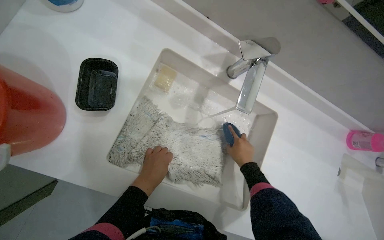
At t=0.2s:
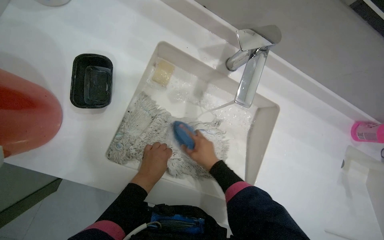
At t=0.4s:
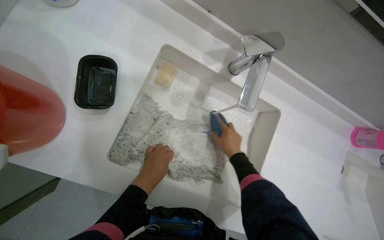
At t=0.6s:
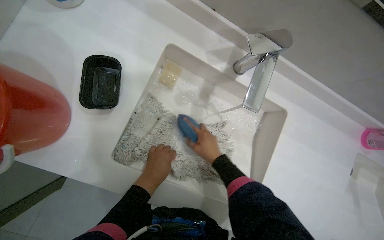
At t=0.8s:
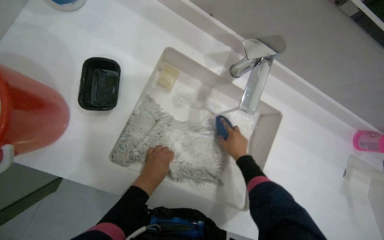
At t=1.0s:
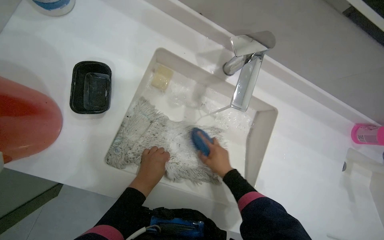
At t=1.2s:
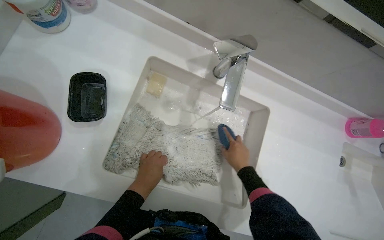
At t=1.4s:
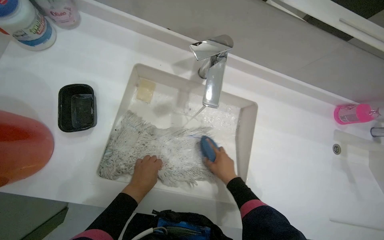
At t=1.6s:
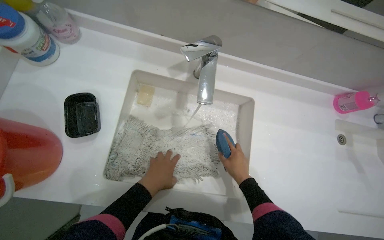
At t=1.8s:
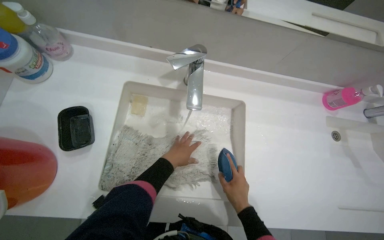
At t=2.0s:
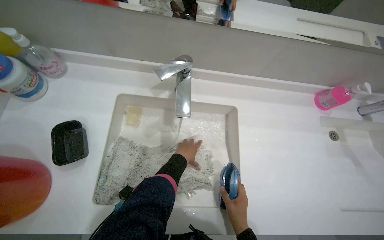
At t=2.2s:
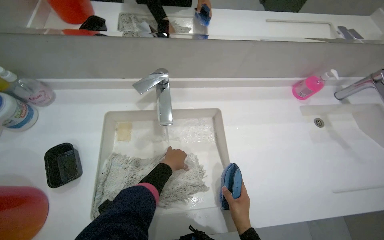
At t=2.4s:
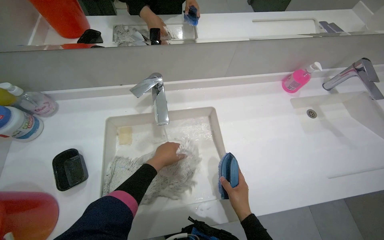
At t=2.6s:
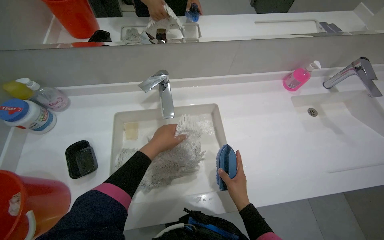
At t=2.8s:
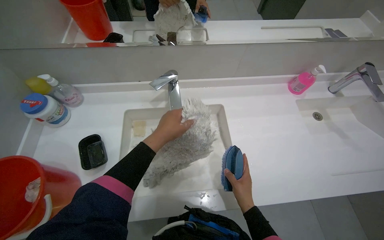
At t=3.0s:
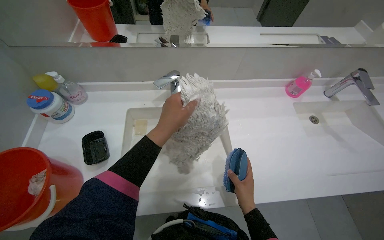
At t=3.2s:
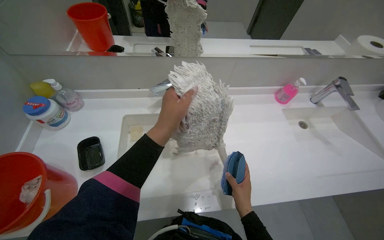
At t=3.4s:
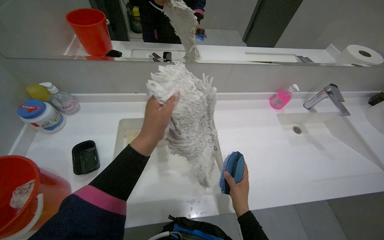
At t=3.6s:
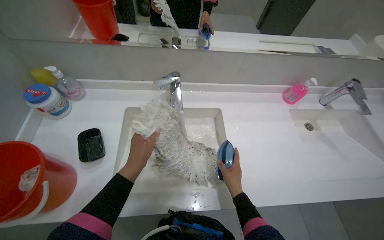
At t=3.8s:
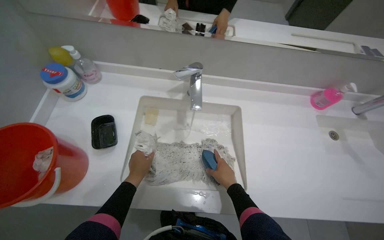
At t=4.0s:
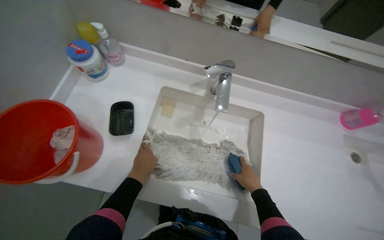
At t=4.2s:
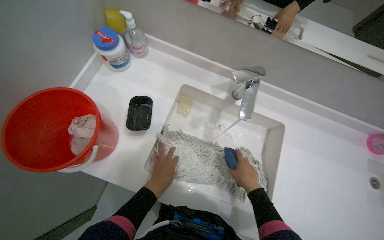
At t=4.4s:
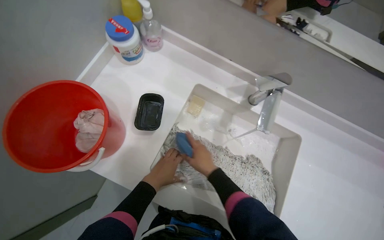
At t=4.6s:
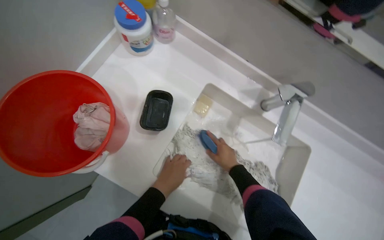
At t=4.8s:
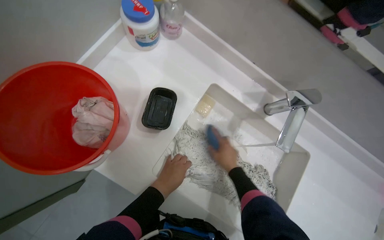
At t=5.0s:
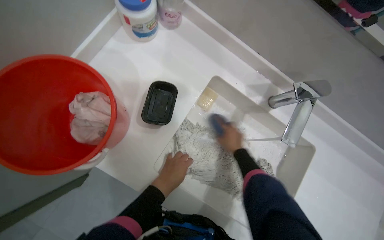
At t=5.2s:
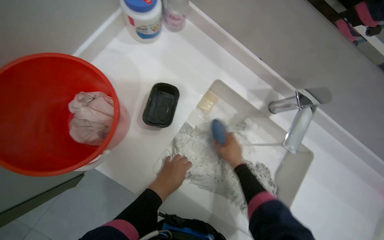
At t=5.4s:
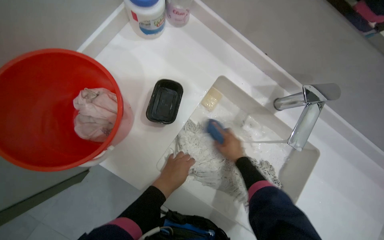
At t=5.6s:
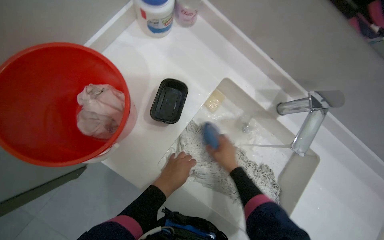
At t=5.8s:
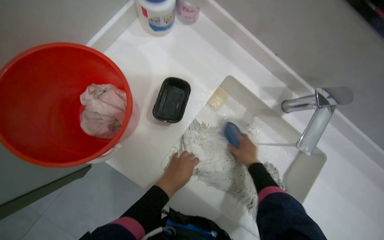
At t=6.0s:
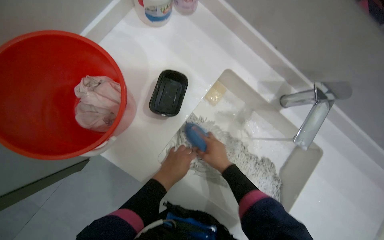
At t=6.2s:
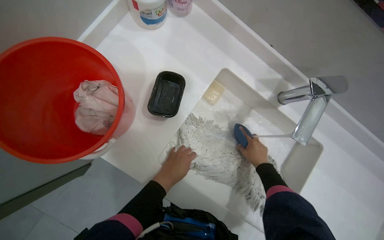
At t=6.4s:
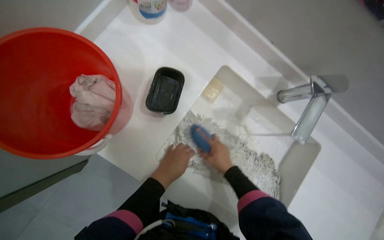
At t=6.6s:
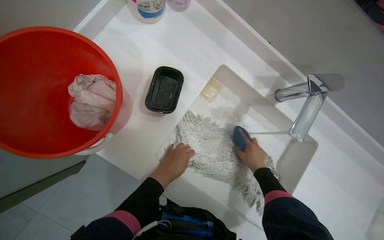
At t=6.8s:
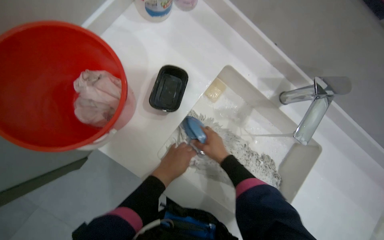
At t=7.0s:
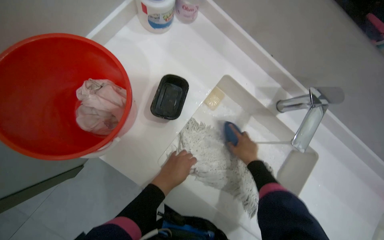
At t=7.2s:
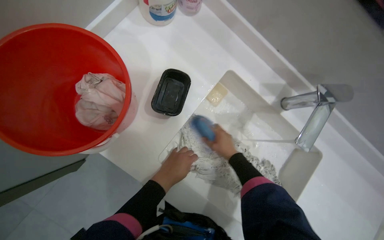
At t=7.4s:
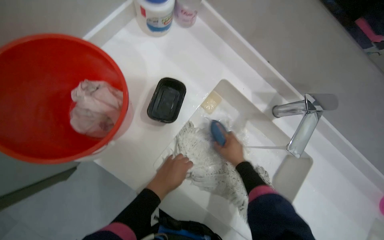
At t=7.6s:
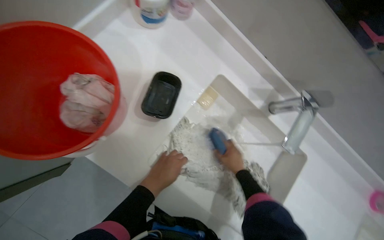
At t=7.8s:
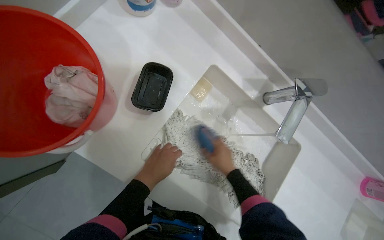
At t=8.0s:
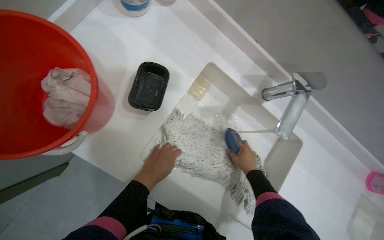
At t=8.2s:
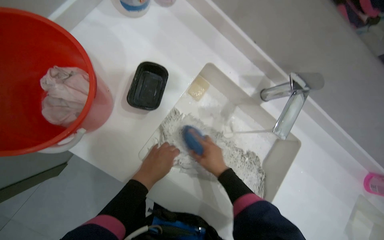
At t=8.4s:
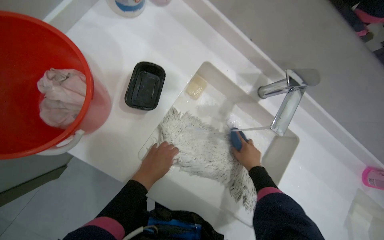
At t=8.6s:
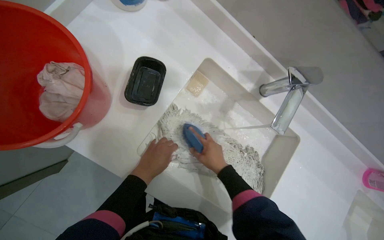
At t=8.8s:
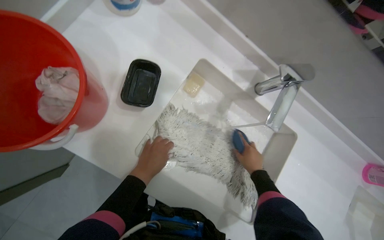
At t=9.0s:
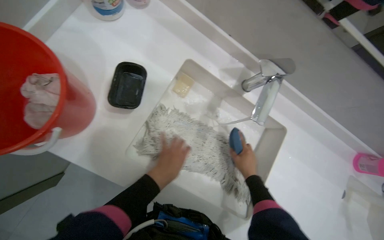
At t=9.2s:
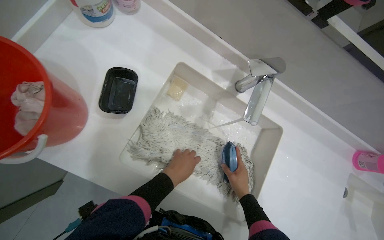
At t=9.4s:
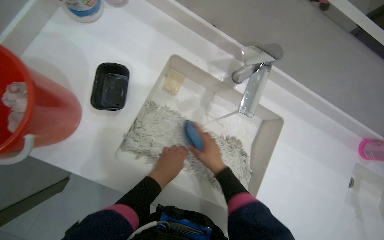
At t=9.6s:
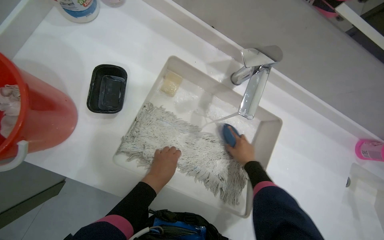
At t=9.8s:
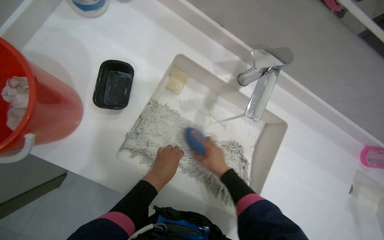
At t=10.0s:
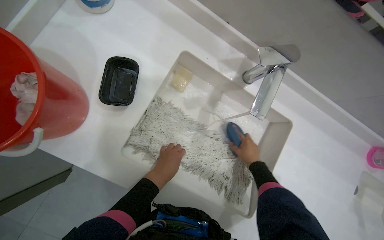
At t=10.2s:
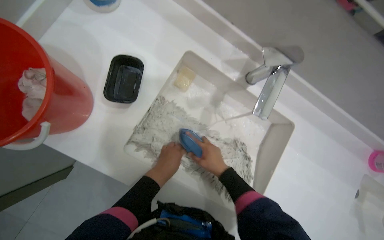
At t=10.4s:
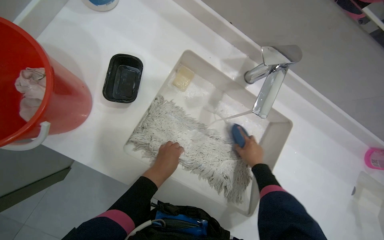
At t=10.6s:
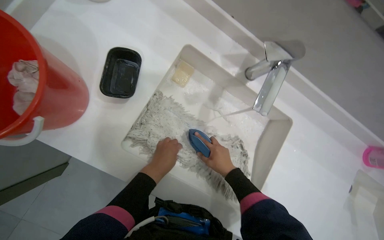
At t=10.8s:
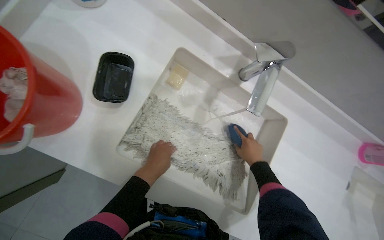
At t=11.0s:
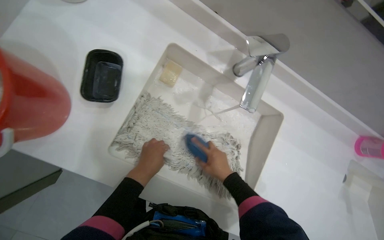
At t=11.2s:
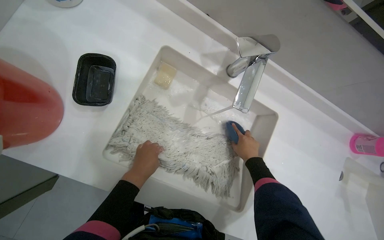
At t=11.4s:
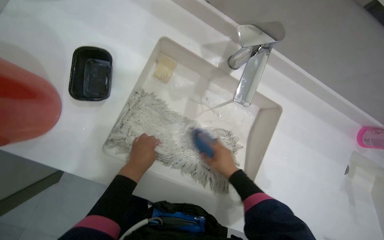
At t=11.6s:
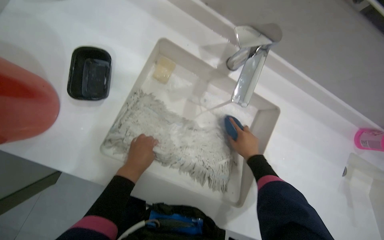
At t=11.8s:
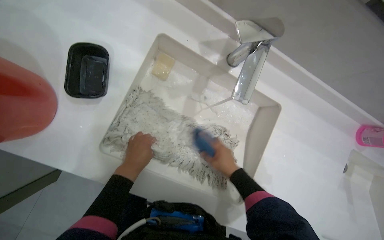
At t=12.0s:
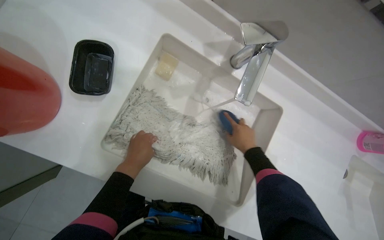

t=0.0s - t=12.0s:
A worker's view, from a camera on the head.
Job: preparing cleaning supplies.
The whole recording: Washing mop head in sink. The worker rinses the mop head, then scrubs it with soap and a brush, and finally rinses it again in the sink.
t=0.0s - t=1.6s: The right hand moves left and right over about 15 cm, changing direction 5 times.
t=1.6s - t=3.0s: The view tips upward by some 15 degrees. The right hand shifts roughly 20 cm nearer to the camera and down the picture. Meanwhile the left hand moves nearer to the camera and up the picture, approximately 30 cm.
t=3.0s - t=4.4s: The right hand is displaced to the left and up the picture by roughly 30 cm; the left hand heads down the picture and farther from the camera, covering some 25 cm.
t=6.0s - t=7.6s: The right hand swings left and right, approximately 10 cm each way, with 5 reversals.
t=7.6s - t=9.0s: The right hand goes left and right, some 15 cm each way, reversing 2 times.
t=9.0s - t=10.4s: The right hand moves left and right over some 15 cm, changing direction 5 times.
t=10.4s - t=12.0s: The right hand moves left and right over about 10 cm, changing direction 7 times.

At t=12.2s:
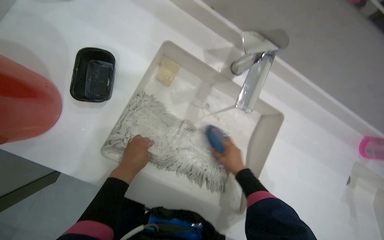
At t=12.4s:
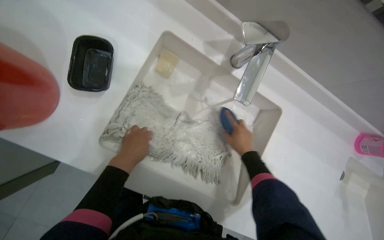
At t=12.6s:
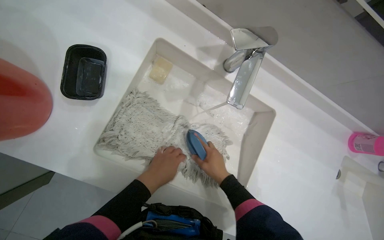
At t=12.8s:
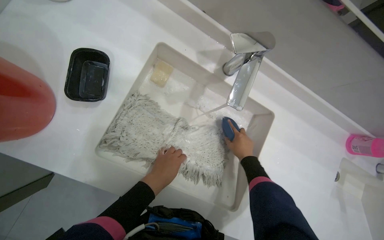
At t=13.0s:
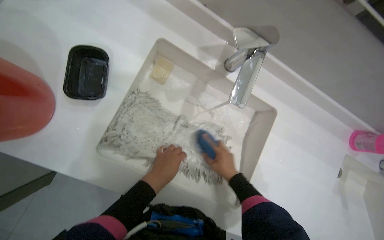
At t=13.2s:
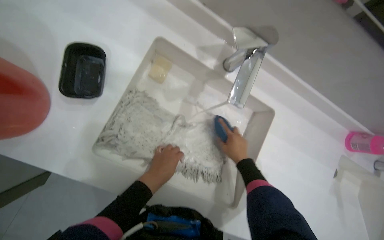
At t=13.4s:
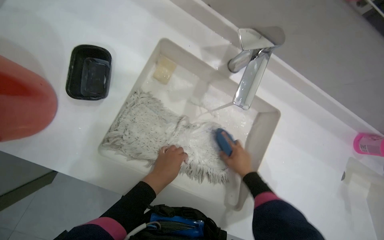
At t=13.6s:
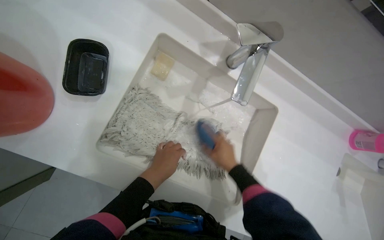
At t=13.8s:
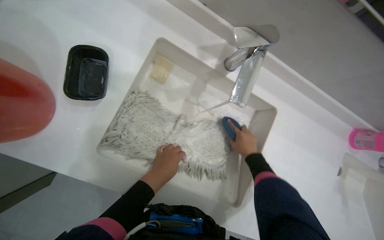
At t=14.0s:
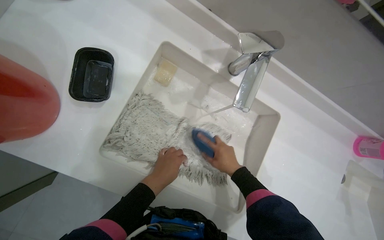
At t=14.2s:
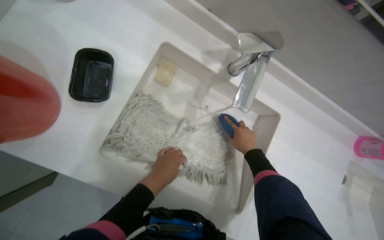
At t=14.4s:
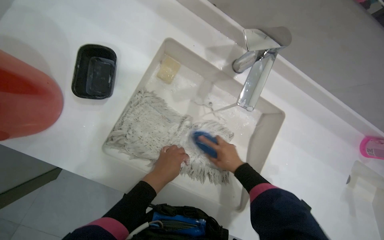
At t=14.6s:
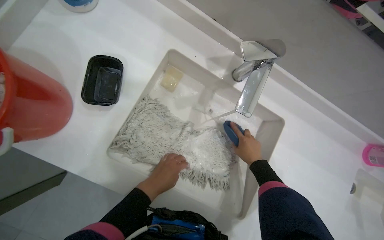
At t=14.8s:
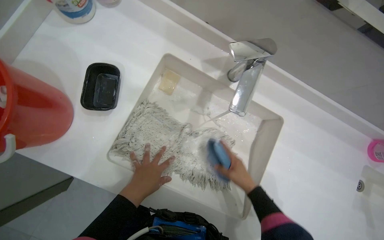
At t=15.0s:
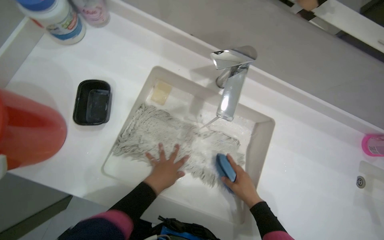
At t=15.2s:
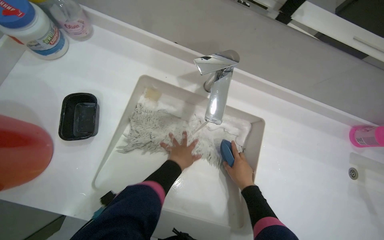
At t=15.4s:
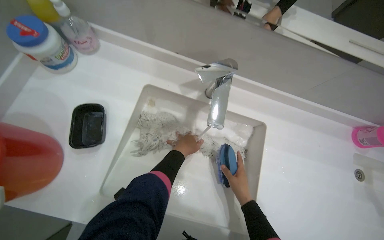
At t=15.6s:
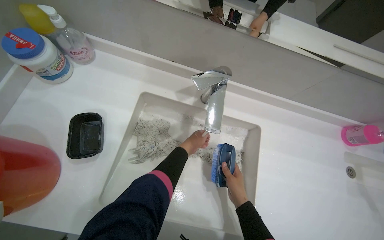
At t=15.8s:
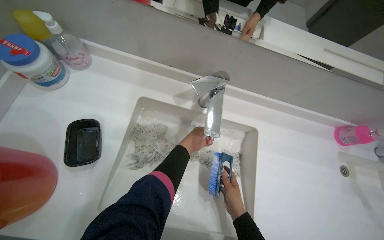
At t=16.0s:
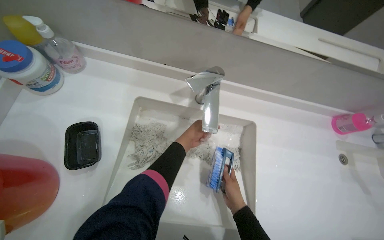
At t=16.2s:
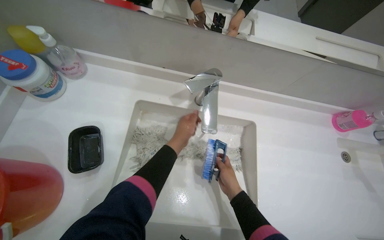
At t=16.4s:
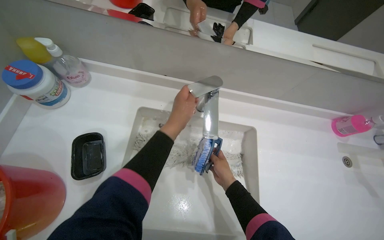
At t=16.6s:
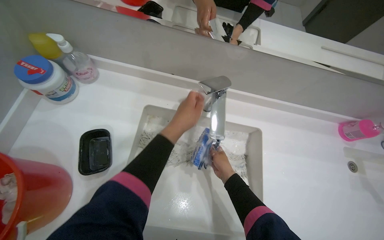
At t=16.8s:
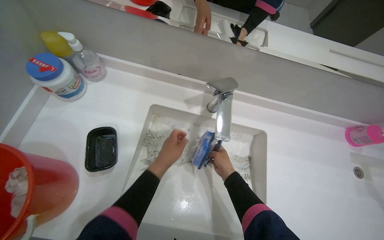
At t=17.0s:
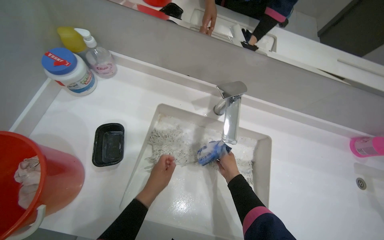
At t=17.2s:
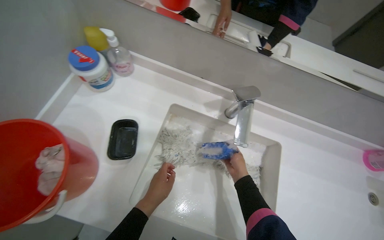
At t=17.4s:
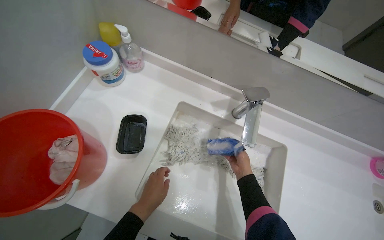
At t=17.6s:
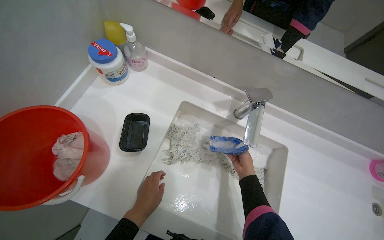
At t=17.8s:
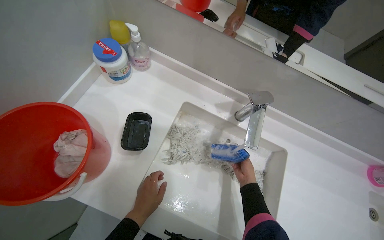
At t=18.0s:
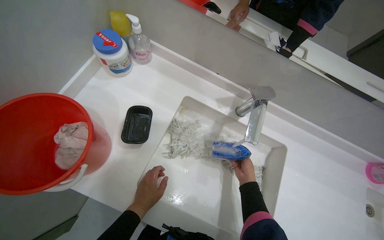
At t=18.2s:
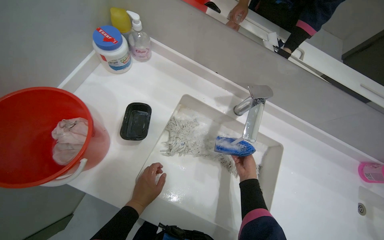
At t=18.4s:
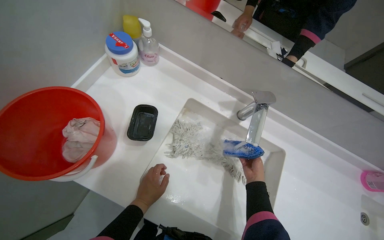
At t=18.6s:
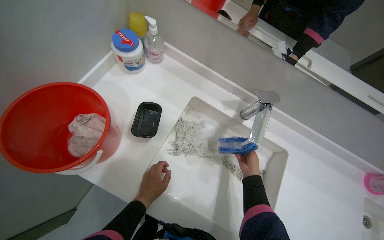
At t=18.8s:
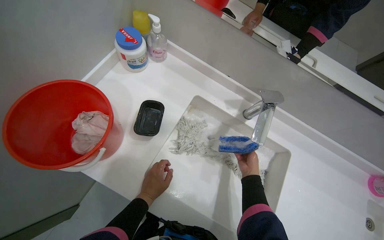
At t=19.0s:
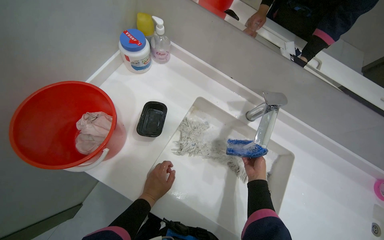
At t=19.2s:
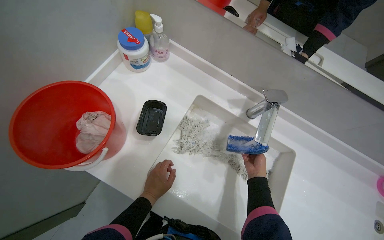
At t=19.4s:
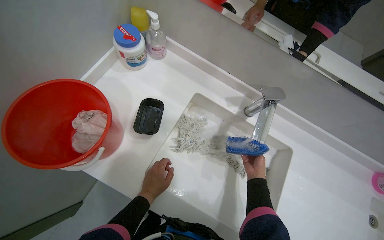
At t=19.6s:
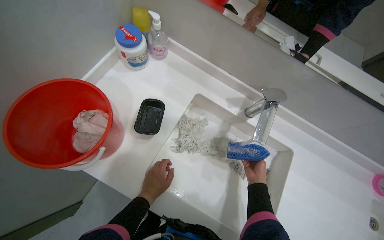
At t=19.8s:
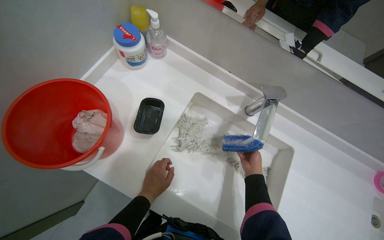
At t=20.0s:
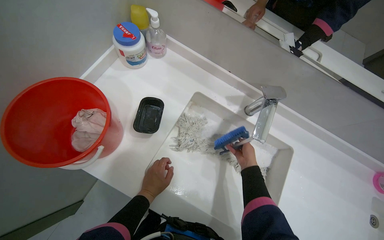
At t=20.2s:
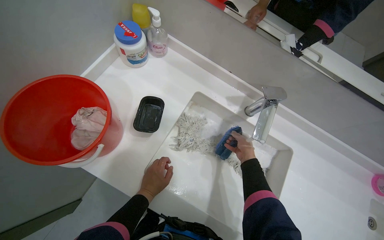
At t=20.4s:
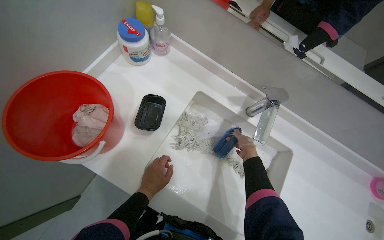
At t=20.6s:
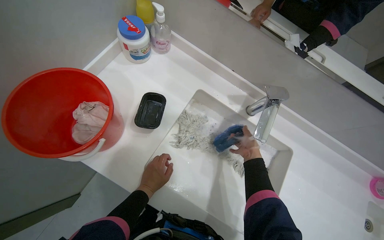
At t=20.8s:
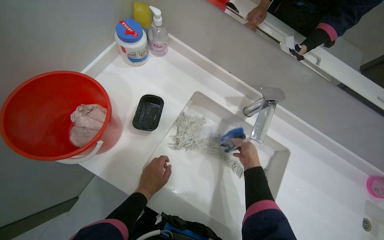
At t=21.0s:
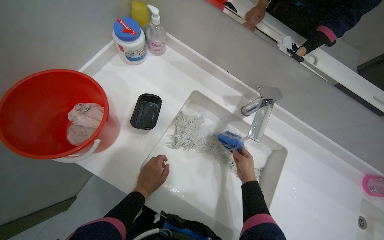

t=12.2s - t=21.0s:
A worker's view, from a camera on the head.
Job: preparing cleaning supplies.
The whole recording: Washing mop head in sink. The worker rinses the mop head, then scrubs it with soap and a brush, and finally rinses it again in the sink.
t=12.2s - t=13.6s: The left hand travels to the right by about 10 cm.
t=15.2s - t=16.6s: The left hand travels up the picture and nearer to the camera by roughly 20 cm. Meanwhile the right hand heads to the left, covering approximately 10 cm.
t=16.6s - t=18.0s: The left hand goes some 35 cm down the picture and to the left.
t=18.0s - t=19.6s: The hands make small movements and keep their place.
